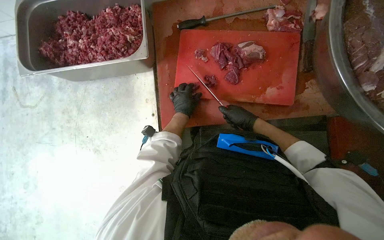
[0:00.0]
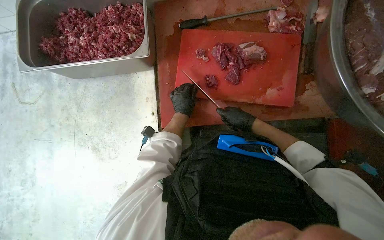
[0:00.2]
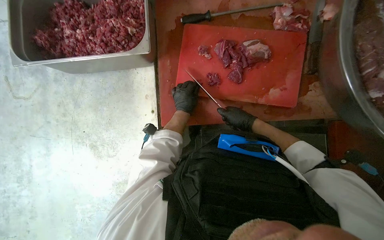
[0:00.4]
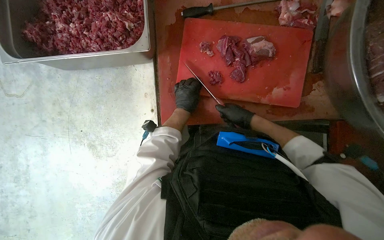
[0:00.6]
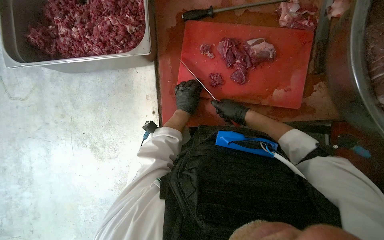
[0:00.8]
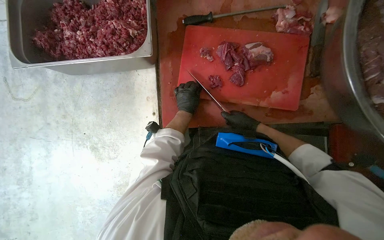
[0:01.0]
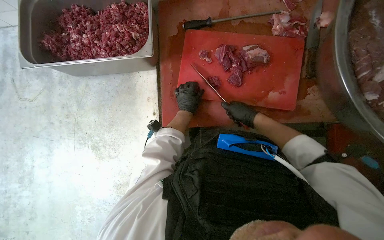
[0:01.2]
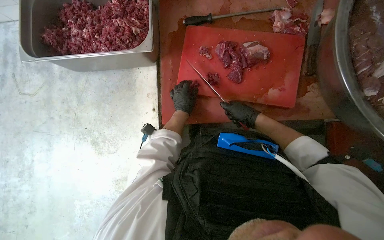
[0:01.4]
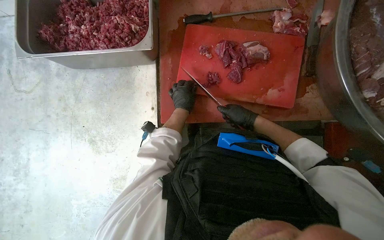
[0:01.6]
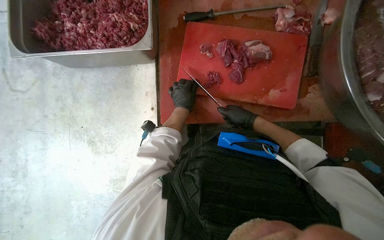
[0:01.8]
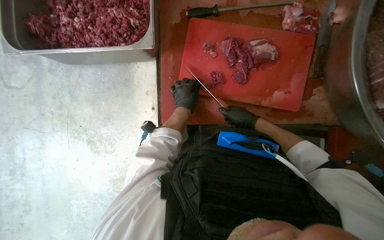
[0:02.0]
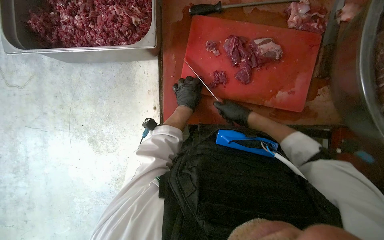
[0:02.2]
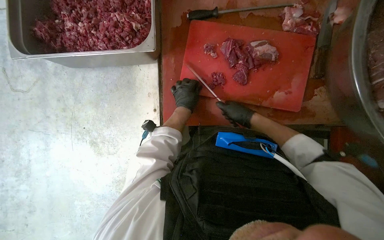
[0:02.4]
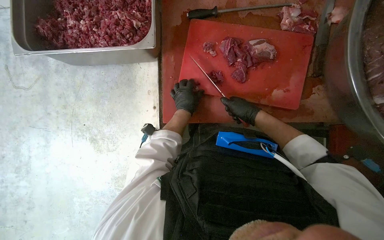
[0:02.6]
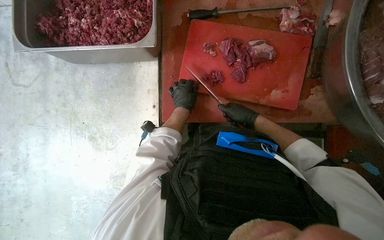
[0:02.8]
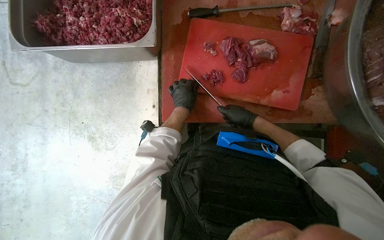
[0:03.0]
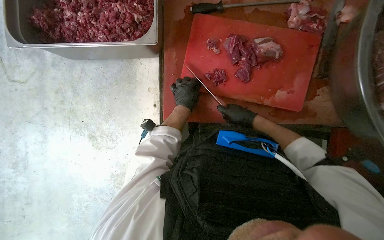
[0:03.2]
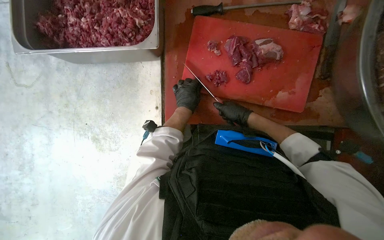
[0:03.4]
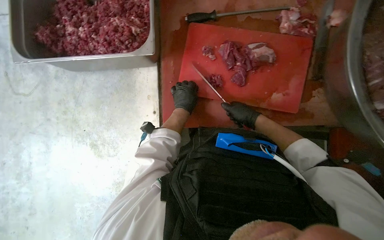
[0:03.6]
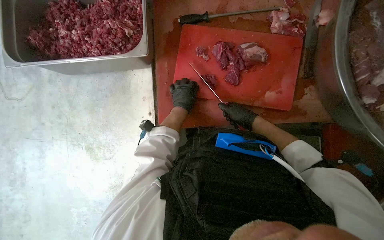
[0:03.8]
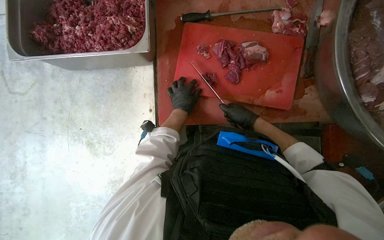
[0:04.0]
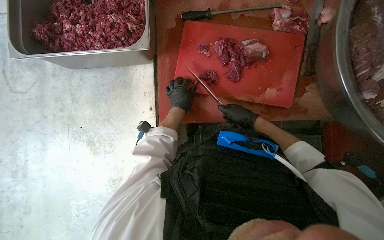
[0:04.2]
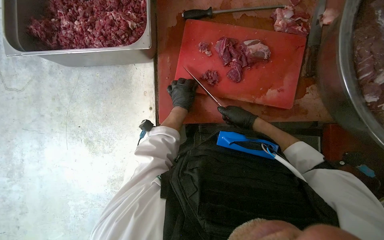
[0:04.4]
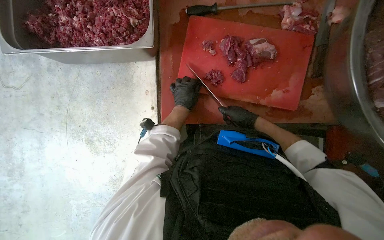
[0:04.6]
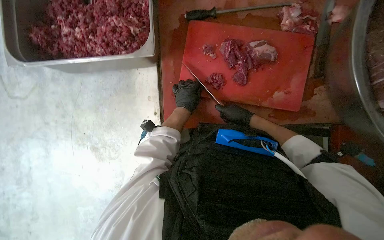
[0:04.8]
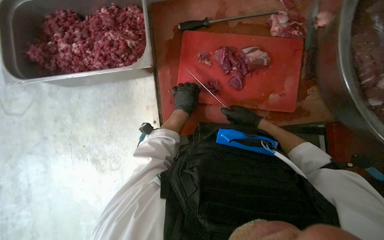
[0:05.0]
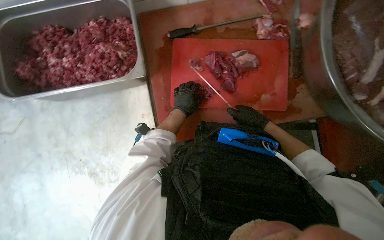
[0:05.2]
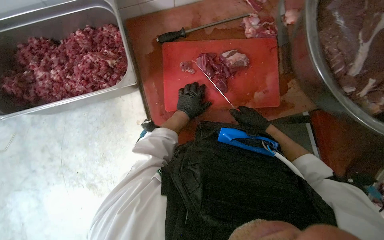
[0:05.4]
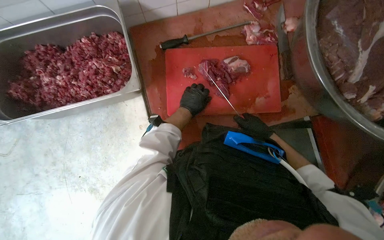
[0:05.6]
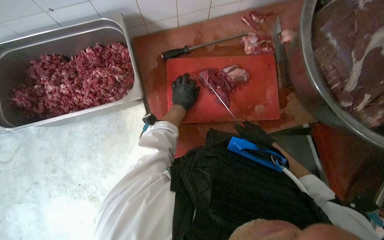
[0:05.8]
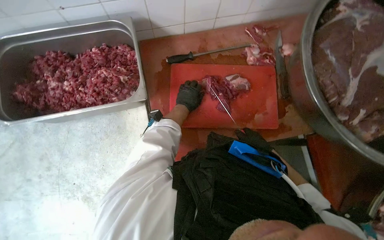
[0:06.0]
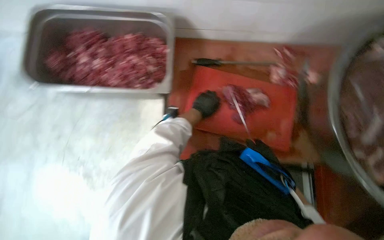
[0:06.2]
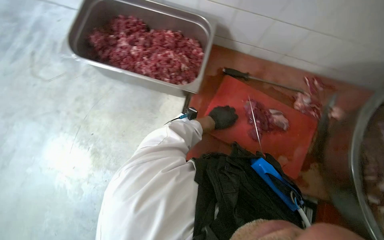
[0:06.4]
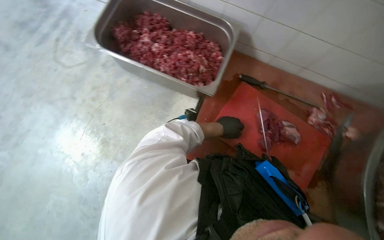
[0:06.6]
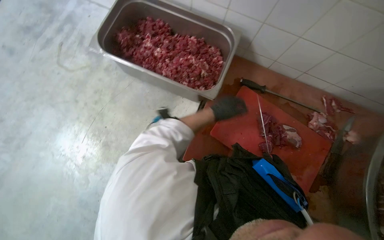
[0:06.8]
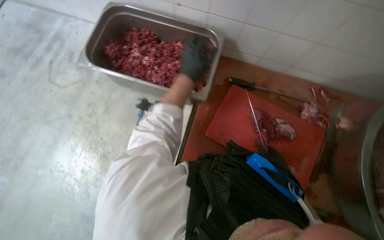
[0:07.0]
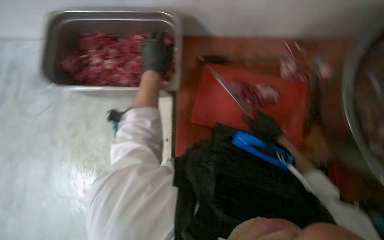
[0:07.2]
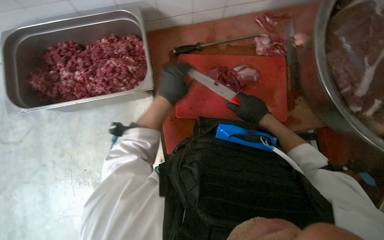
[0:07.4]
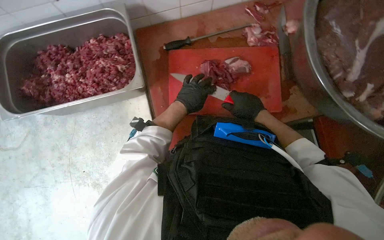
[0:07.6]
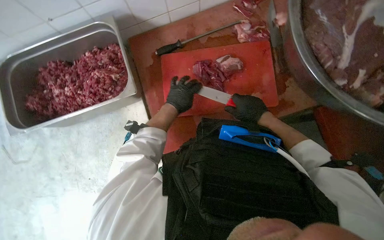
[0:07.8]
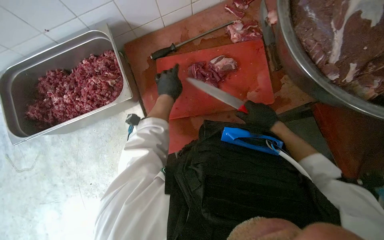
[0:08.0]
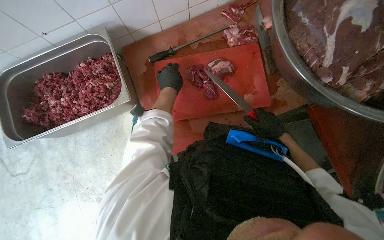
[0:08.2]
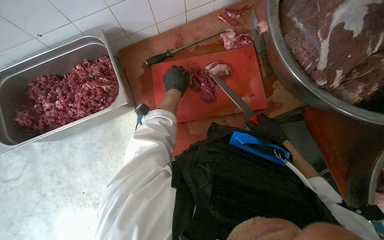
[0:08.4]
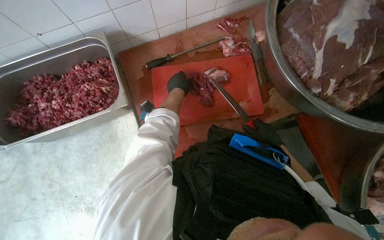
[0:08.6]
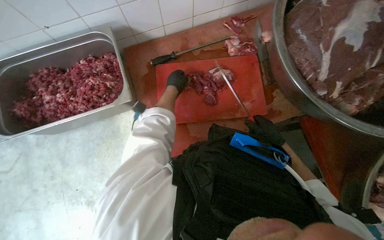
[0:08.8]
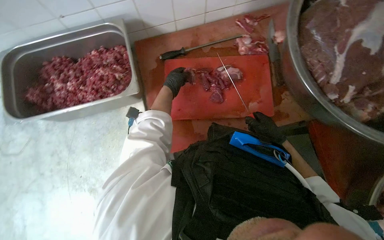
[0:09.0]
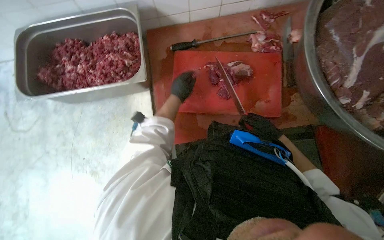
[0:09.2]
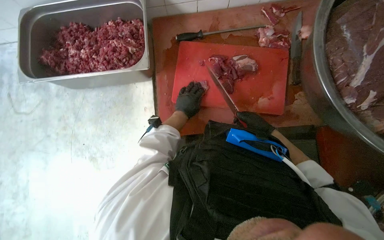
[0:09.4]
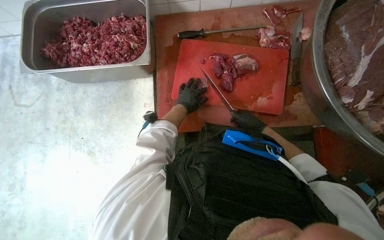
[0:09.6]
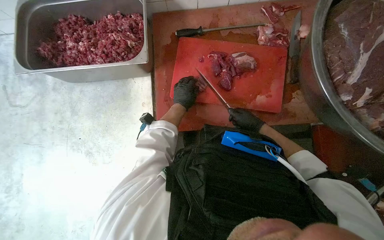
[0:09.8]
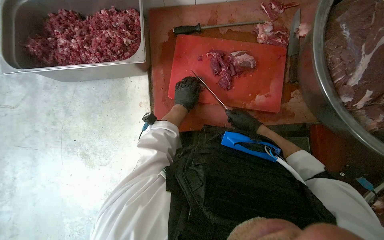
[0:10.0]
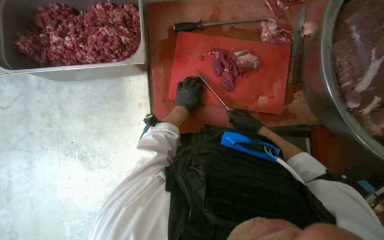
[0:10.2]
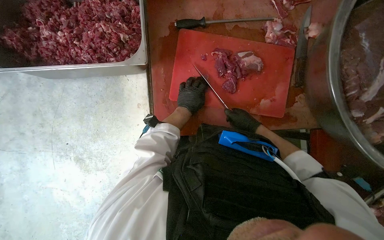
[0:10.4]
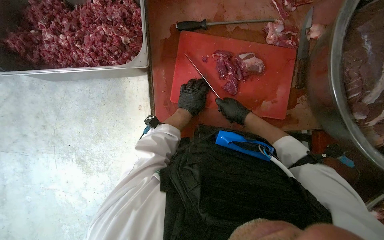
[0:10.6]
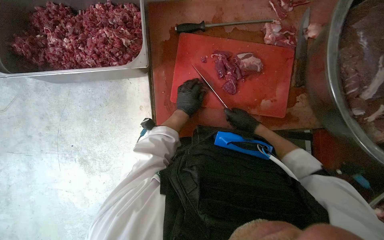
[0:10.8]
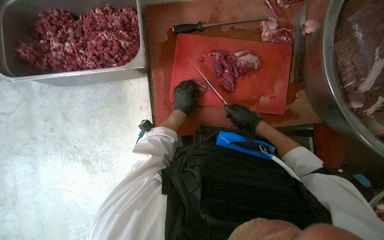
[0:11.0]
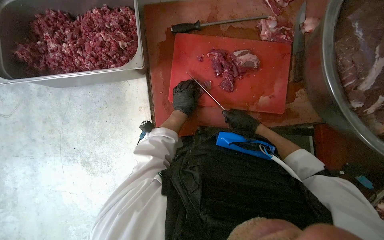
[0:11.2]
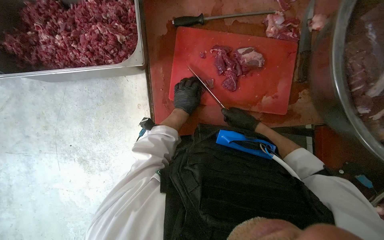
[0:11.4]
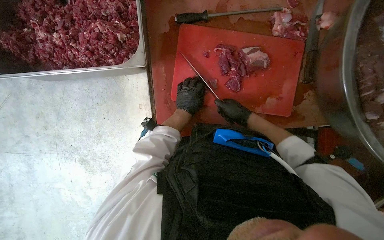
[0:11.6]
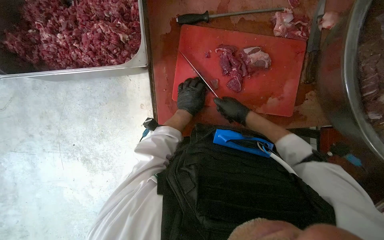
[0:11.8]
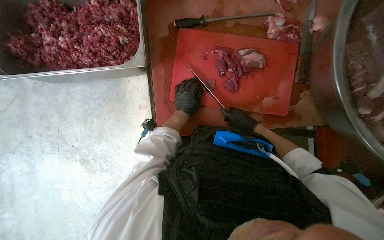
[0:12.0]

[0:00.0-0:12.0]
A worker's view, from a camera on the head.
Job: preparing food.
The whole recording: Cutting meat on a board. The worker cuts pieces of meat on a red chopping board with a knife.
0:00.0 to 0:04.4: The hands make small movements and keep their place.
0:04.4 to 0:06.0: The right hand is displaced to the right by approximately 10 cm.
0:07.6 to 0:09.0: The right hand goes approximately 20 cm to the right, while the left hand moves up the picture, about 10 cm.
0:09.0 to 0:10.4: The right hand goes roughly 10 cm to the left; the left hand goes roughly 15 cm down the picture.
0:10.4 to 0:12.0: The hands work in one place, with small movements.

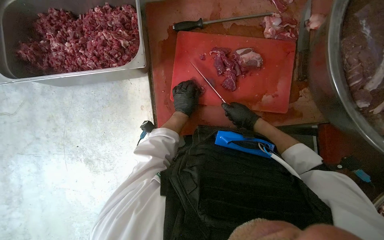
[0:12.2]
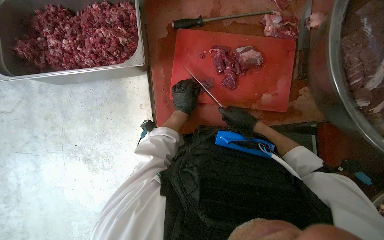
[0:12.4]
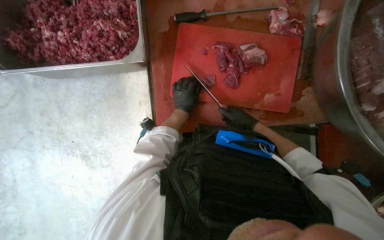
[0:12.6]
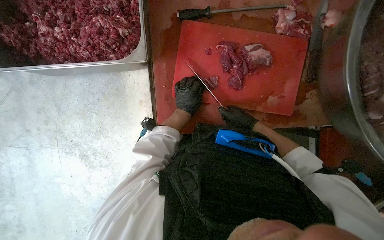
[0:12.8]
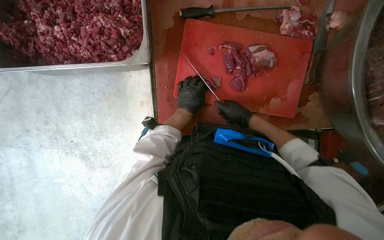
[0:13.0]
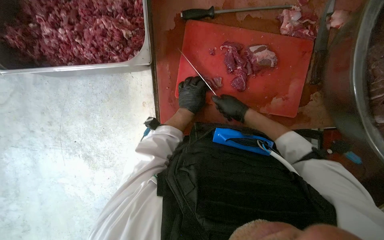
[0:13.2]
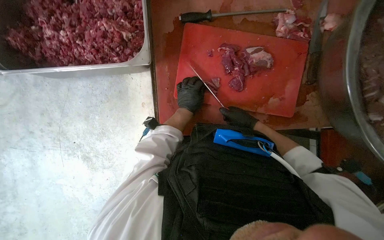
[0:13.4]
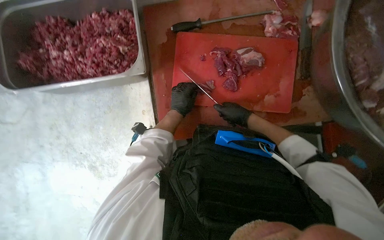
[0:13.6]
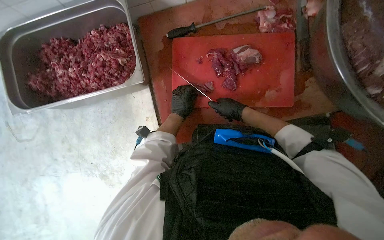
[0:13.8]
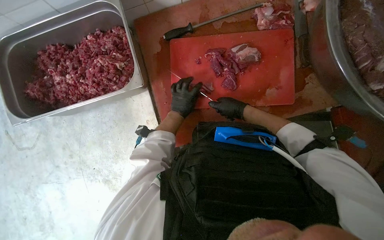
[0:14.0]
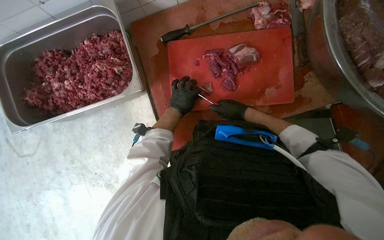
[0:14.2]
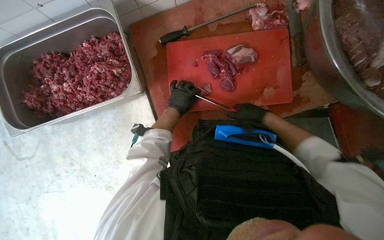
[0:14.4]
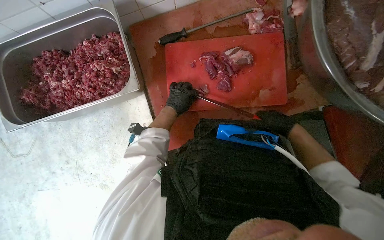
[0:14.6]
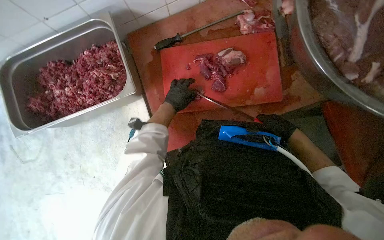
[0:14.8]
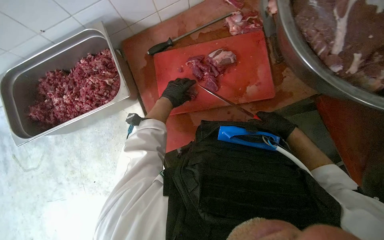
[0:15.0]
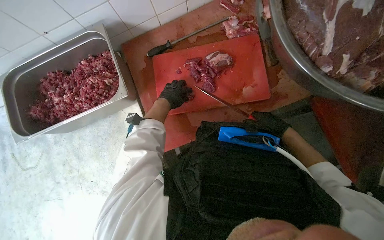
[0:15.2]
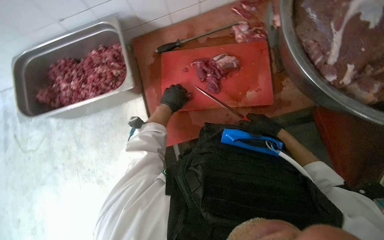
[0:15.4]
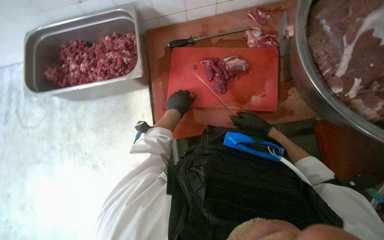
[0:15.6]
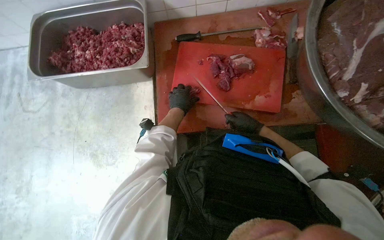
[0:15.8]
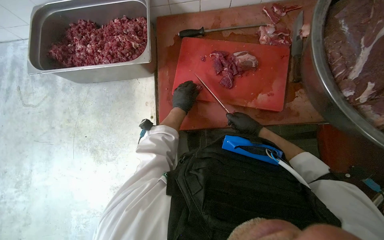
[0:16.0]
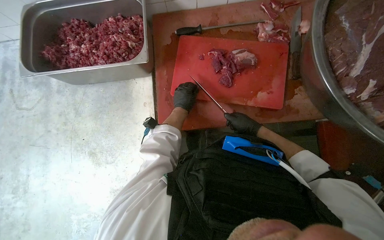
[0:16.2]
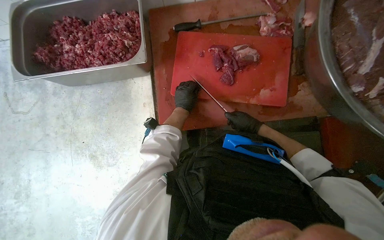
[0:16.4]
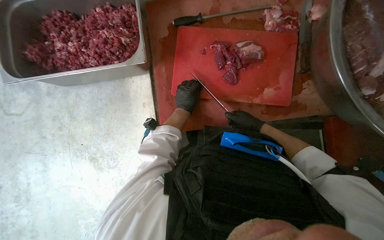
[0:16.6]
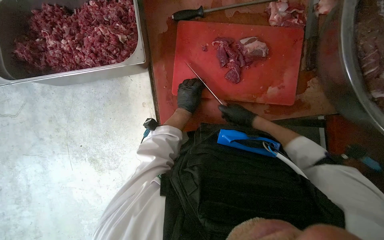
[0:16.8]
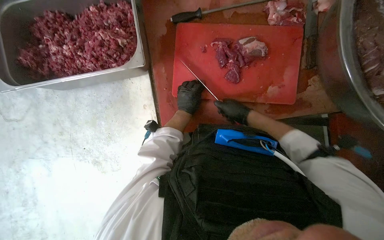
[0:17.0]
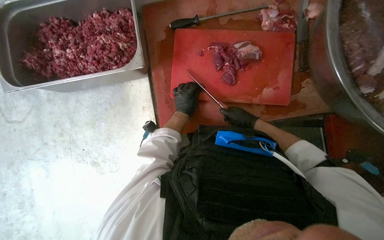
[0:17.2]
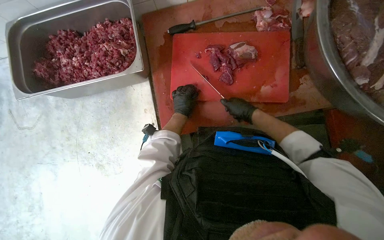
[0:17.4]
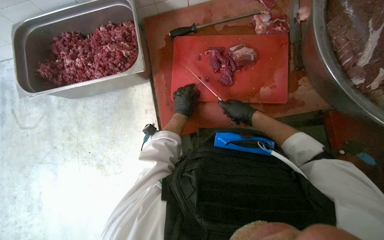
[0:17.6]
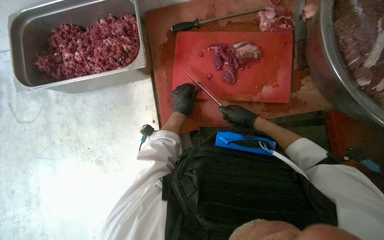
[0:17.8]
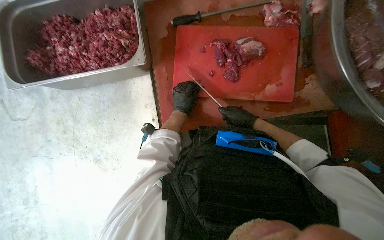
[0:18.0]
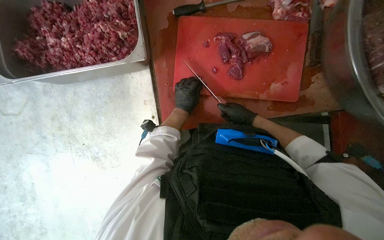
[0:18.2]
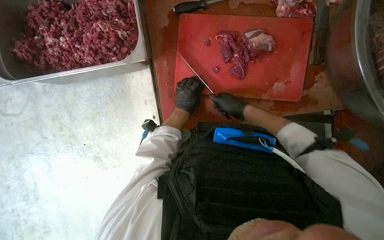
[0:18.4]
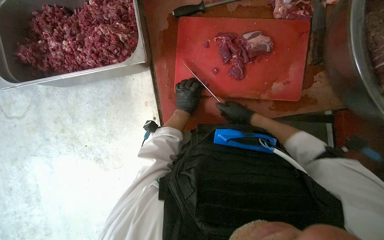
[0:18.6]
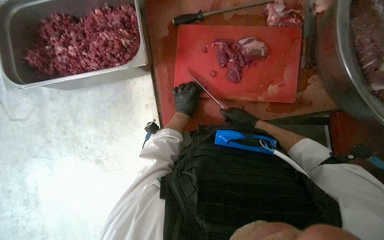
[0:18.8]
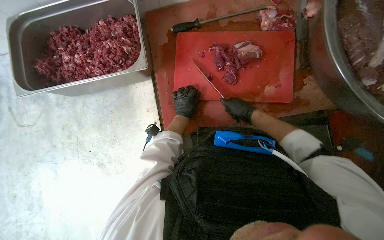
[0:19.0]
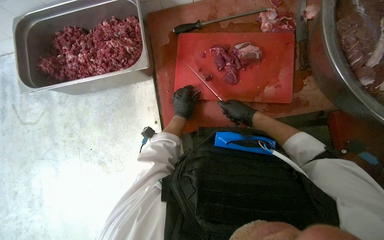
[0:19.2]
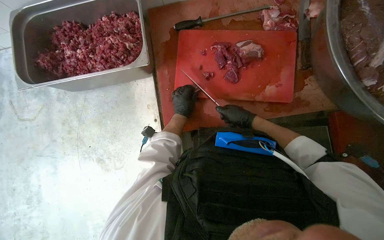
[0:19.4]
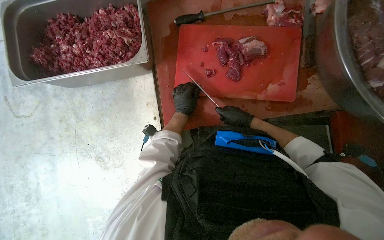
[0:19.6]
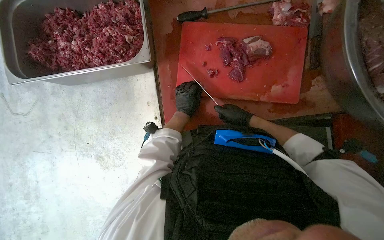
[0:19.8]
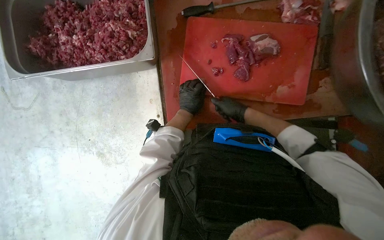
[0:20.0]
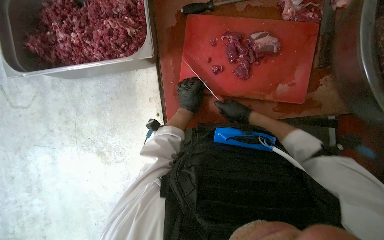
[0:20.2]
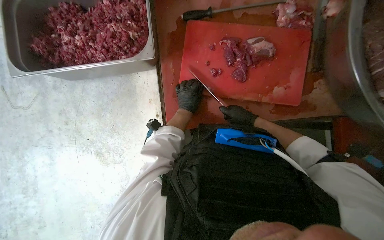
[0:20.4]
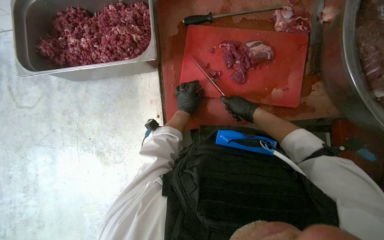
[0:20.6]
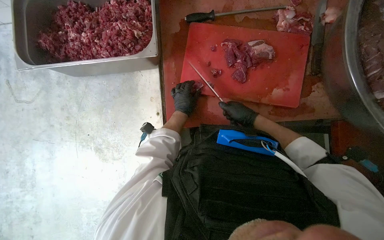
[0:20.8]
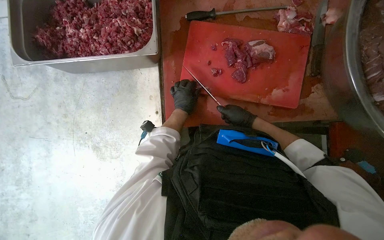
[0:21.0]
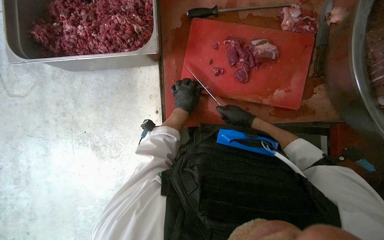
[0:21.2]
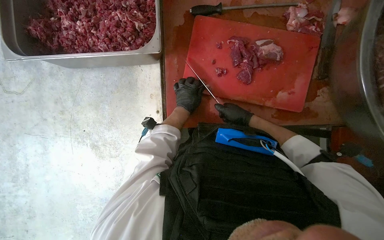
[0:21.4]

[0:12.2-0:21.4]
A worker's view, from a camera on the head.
Job: preparing food.
The whole recording: Cutting meat on a board. The worker cuts pieces of meat on a red chopping board with a knife.
0:12.2 to 0:13.8: The hands make small movements and keep their place.
0:13.8 to 0:15.2: The right hand travels to the right and down the picture by approximately 20 cm; the left hand heads nearer to the camera, covering some 10 cm.
0:15.2 to 0:16.8: The right hand goes approximately 15 cm to the left.
0:16.8 to 0:21.4: The hands make small movements and keep their place.
